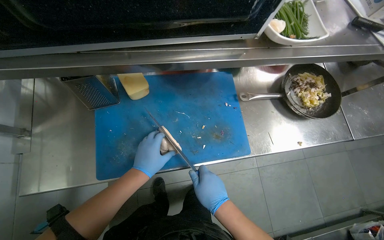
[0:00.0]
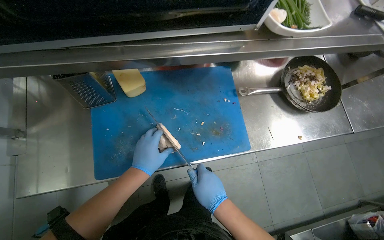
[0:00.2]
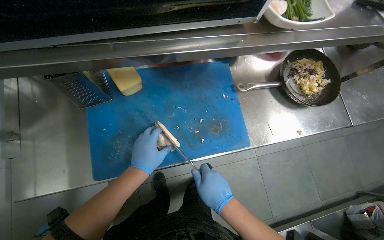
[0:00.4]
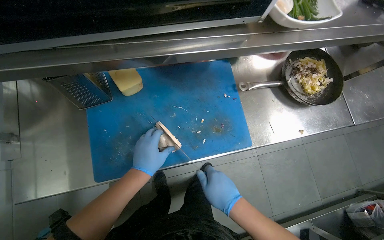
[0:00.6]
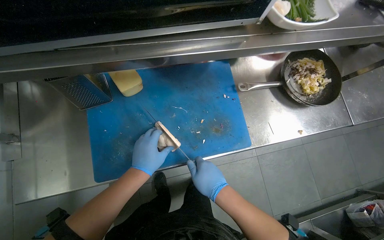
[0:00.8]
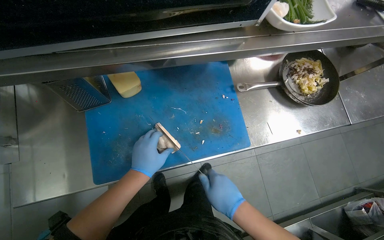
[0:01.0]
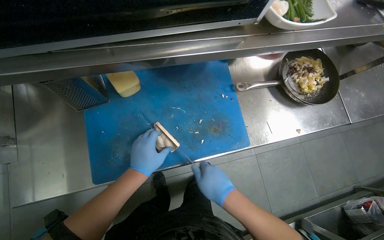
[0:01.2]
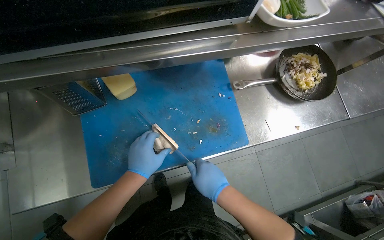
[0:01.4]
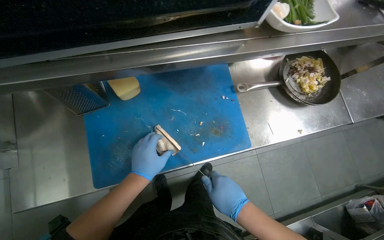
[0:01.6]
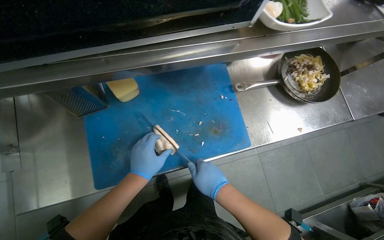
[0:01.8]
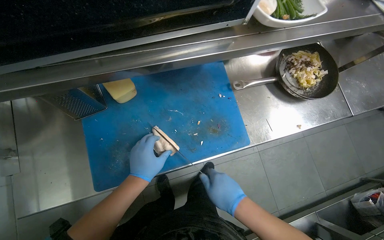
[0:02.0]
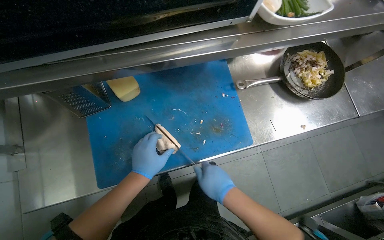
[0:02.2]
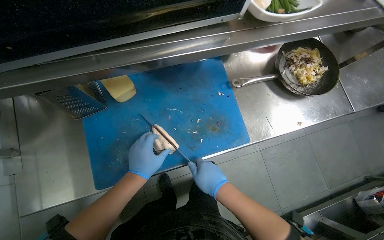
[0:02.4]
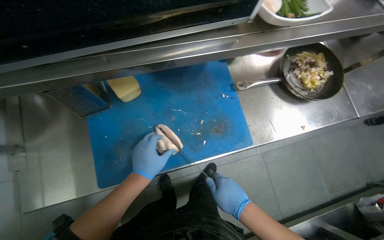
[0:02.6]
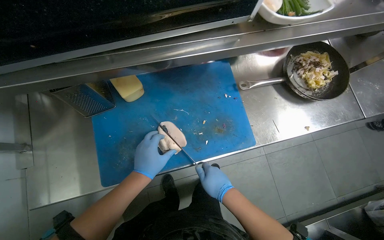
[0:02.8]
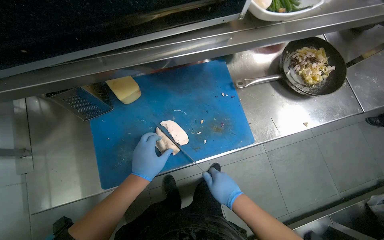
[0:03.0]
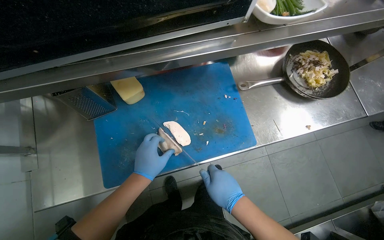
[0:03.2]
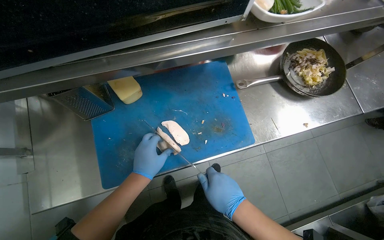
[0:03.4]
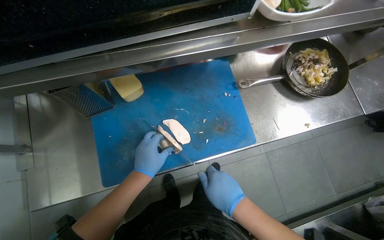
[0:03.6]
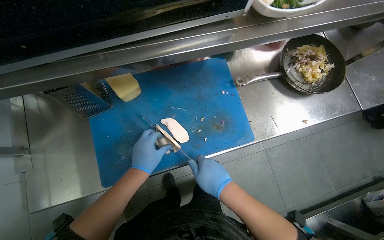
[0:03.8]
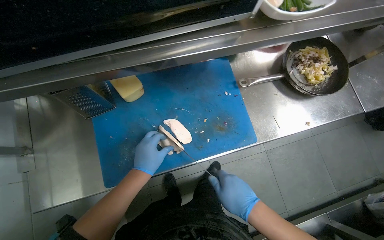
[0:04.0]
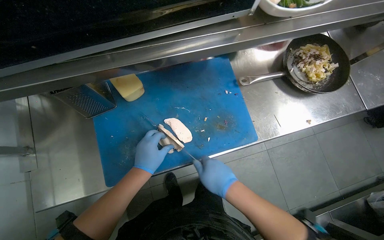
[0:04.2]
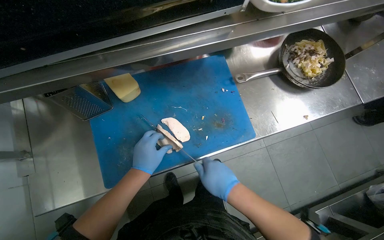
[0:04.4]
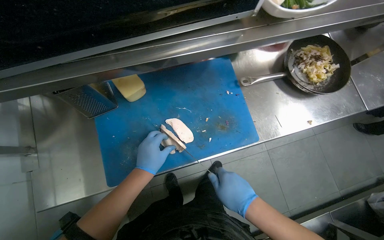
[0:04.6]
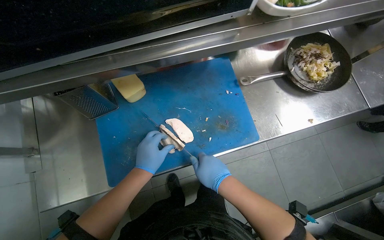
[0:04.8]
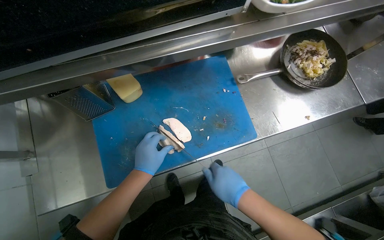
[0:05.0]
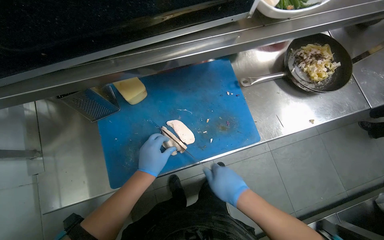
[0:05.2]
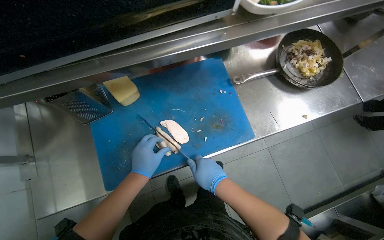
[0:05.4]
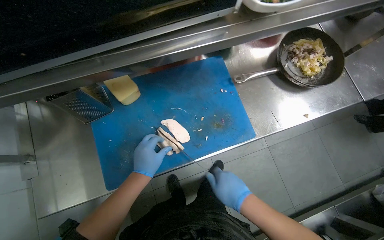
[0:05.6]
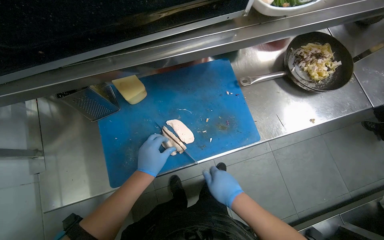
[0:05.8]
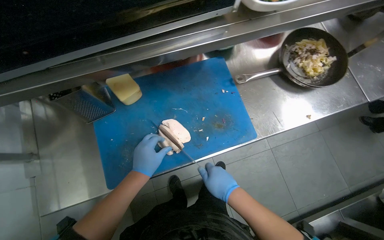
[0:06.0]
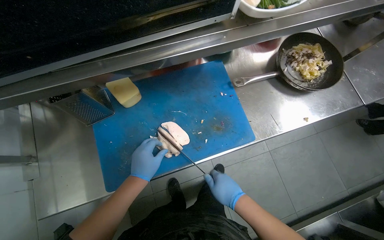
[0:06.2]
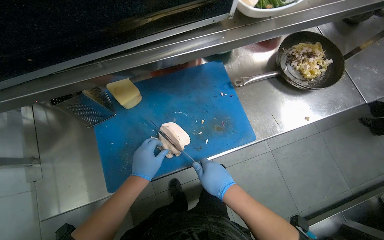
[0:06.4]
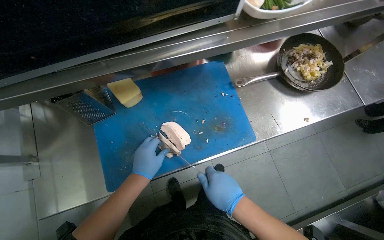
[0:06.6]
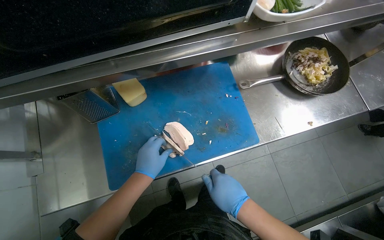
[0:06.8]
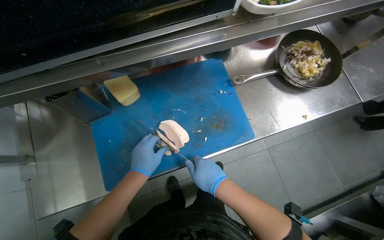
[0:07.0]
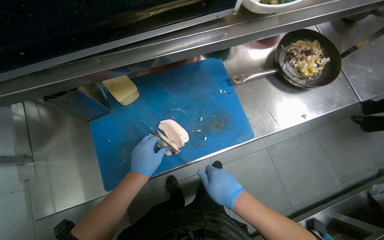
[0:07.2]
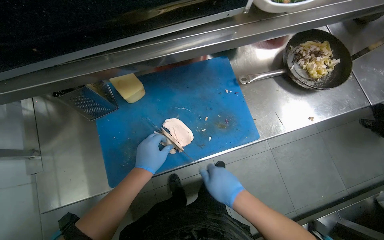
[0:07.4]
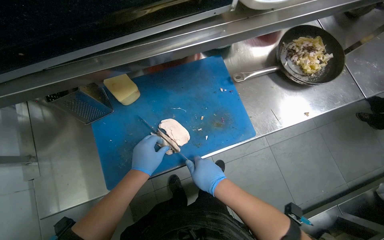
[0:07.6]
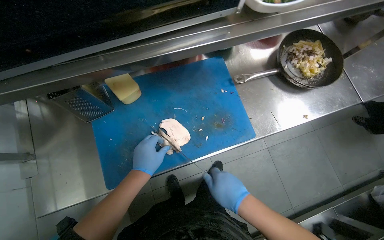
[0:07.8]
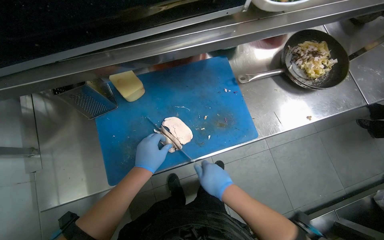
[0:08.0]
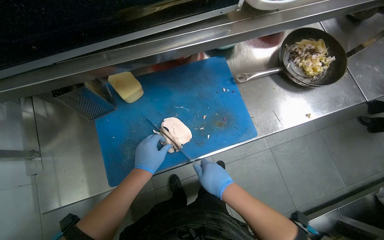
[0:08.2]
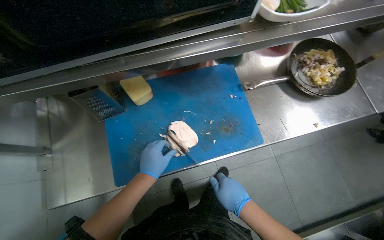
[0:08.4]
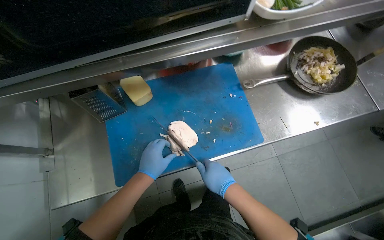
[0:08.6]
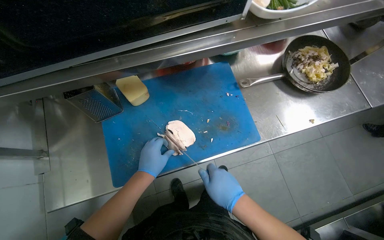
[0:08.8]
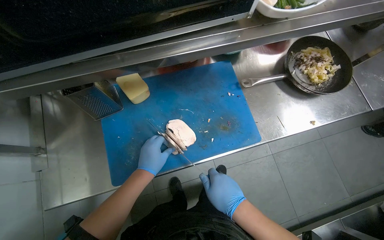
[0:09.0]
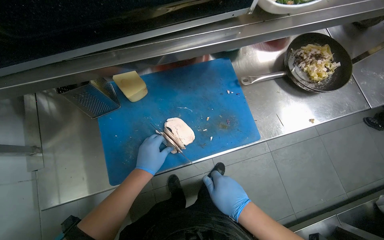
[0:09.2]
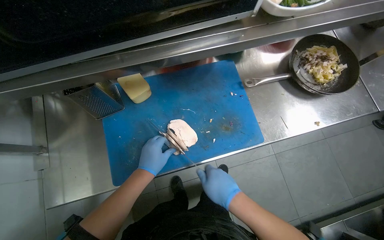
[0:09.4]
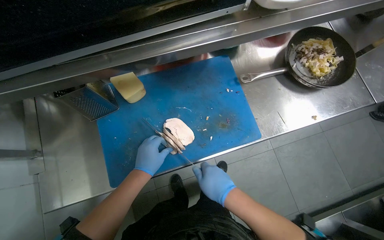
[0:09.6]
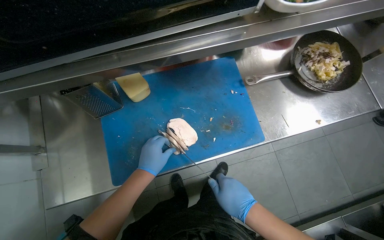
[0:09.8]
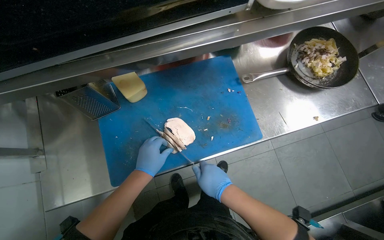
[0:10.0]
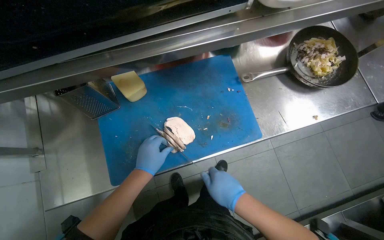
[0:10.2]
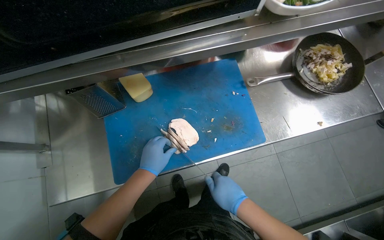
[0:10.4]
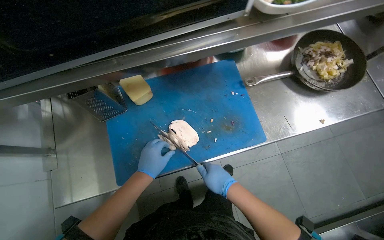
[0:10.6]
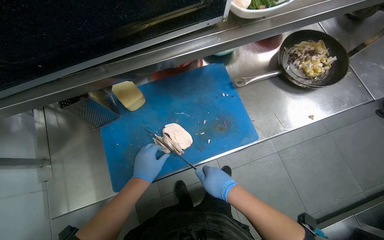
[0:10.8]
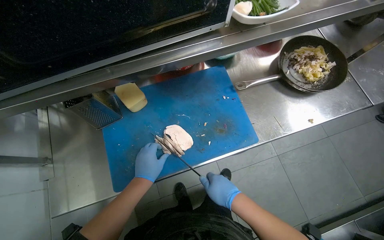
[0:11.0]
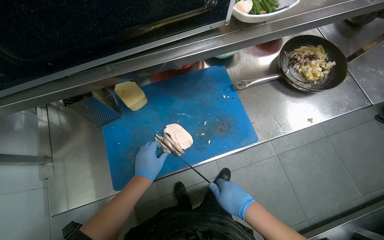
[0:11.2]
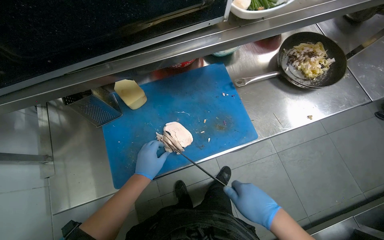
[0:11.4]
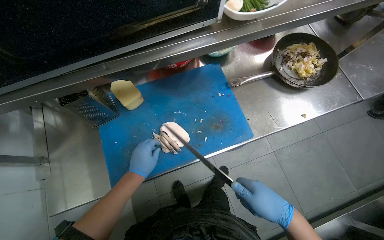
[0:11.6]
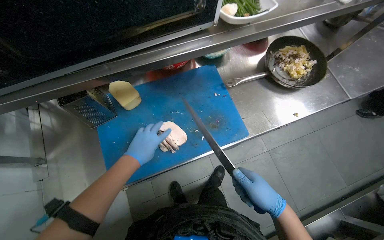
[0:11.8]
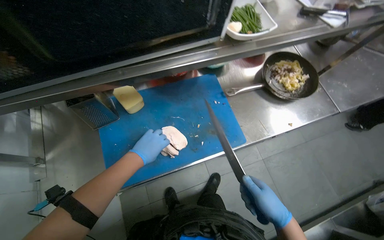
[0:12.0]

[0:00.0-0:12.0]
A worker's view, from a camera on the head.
Job: preparing food.
The whole recording: Slicing cooked chicken on cutting board. The worker slices cooked chicken breast on a blue cutting board with a knife.
0:00.0 to 0:10.4: The hands stay close to where they were, moving slightly.
0:10.4 to 0:12.0: The right hand travels to the right by roughly 15 cm.

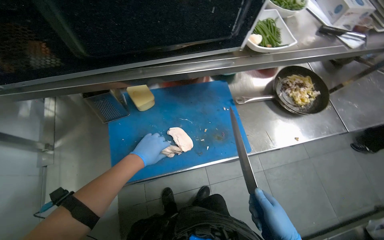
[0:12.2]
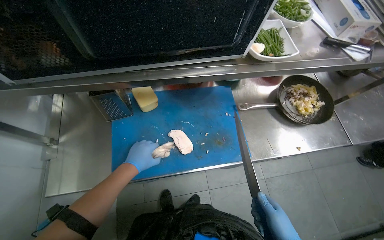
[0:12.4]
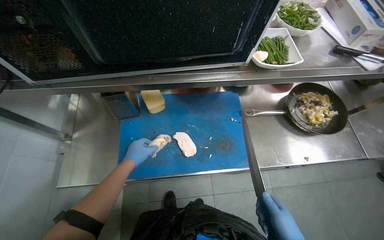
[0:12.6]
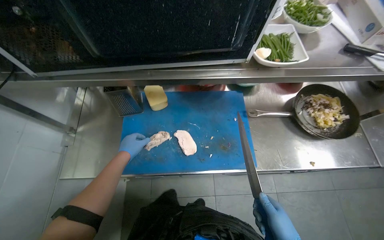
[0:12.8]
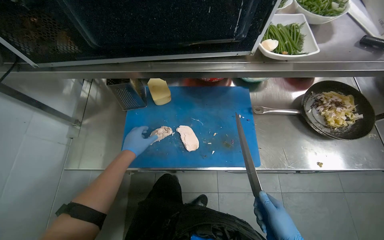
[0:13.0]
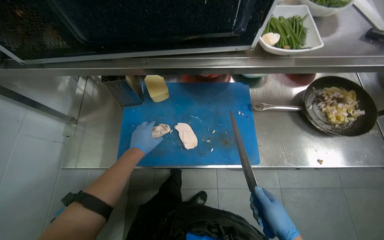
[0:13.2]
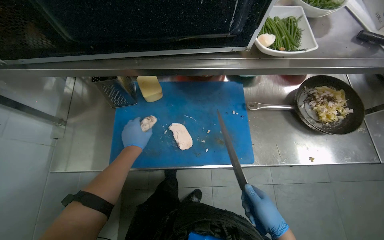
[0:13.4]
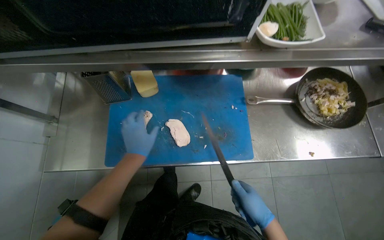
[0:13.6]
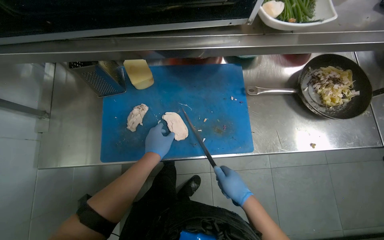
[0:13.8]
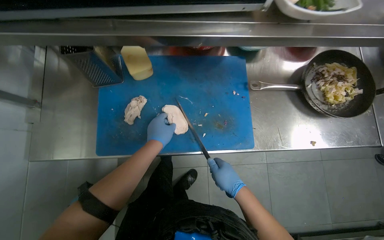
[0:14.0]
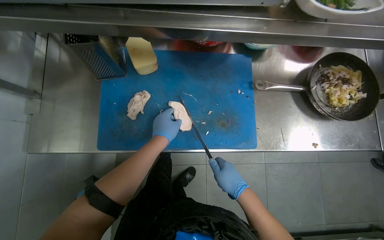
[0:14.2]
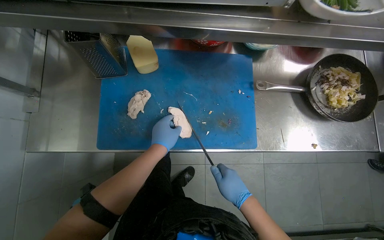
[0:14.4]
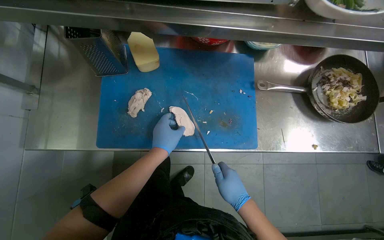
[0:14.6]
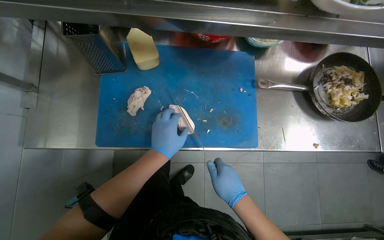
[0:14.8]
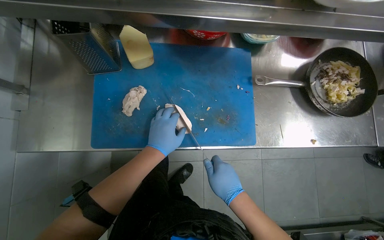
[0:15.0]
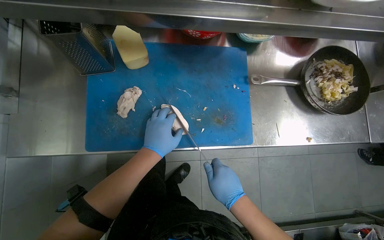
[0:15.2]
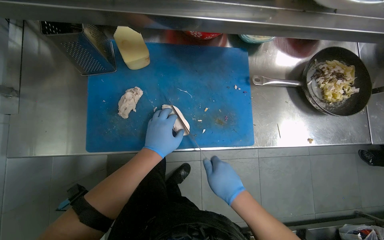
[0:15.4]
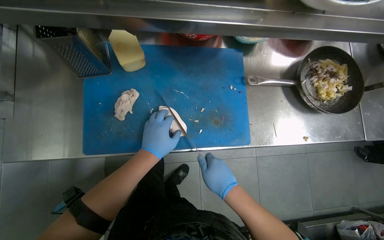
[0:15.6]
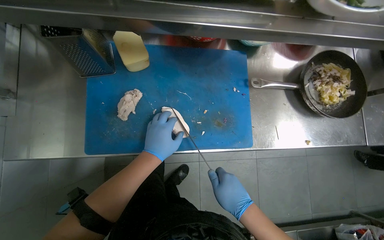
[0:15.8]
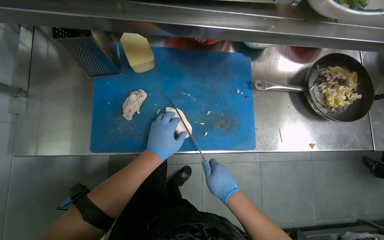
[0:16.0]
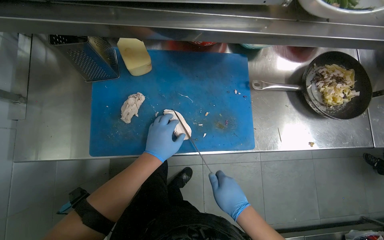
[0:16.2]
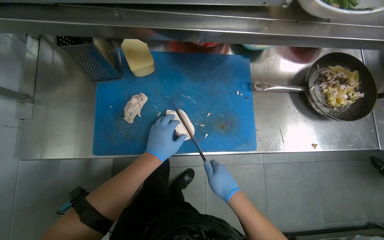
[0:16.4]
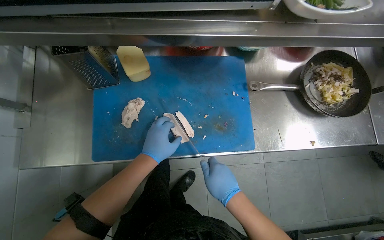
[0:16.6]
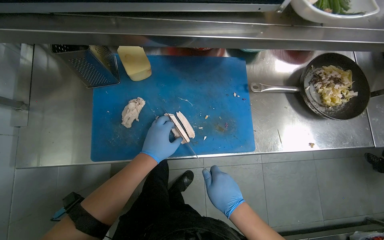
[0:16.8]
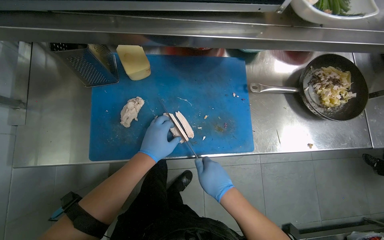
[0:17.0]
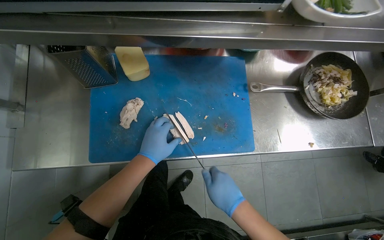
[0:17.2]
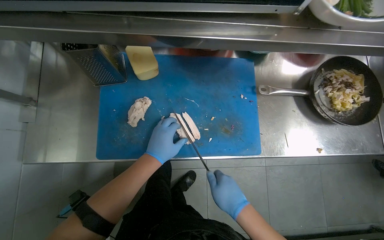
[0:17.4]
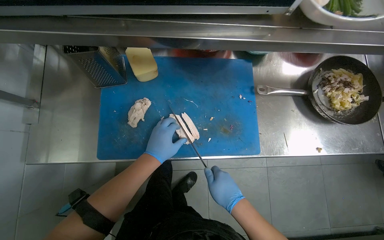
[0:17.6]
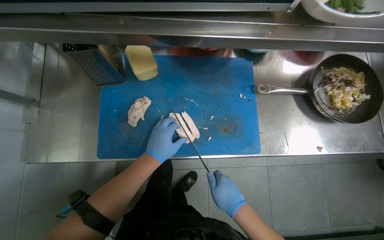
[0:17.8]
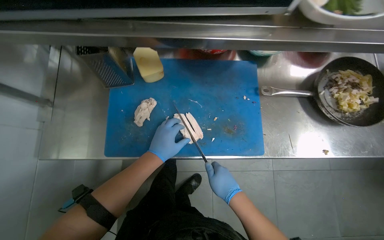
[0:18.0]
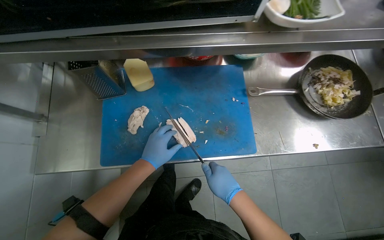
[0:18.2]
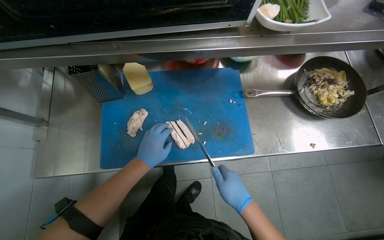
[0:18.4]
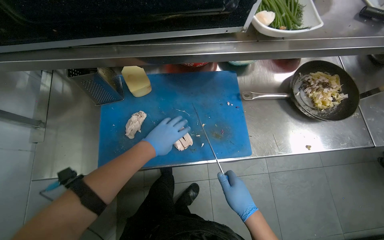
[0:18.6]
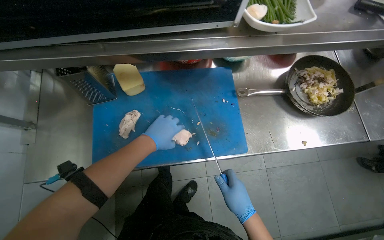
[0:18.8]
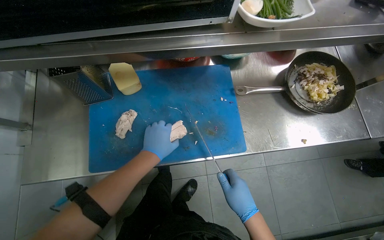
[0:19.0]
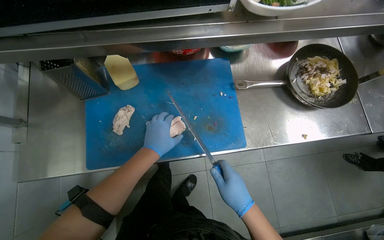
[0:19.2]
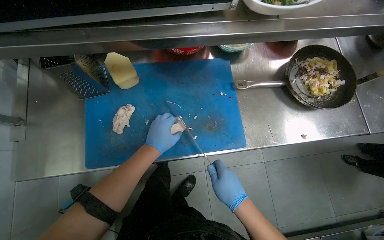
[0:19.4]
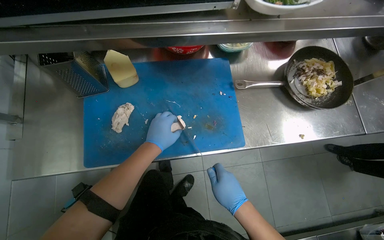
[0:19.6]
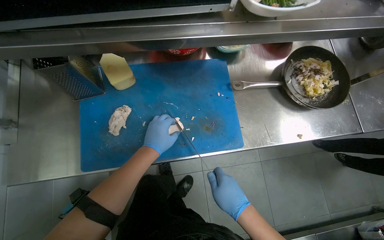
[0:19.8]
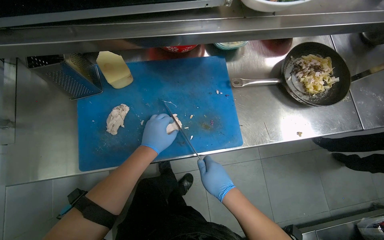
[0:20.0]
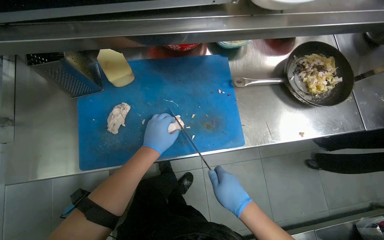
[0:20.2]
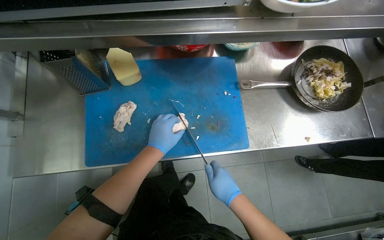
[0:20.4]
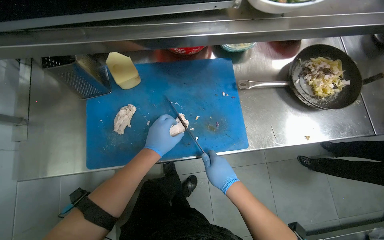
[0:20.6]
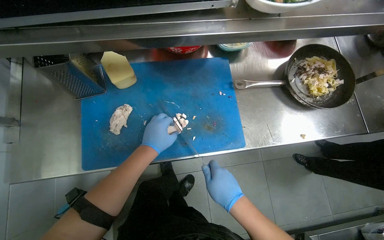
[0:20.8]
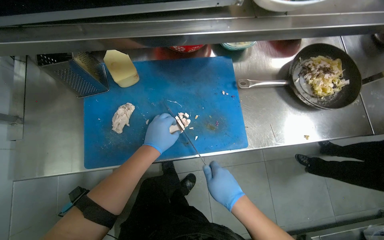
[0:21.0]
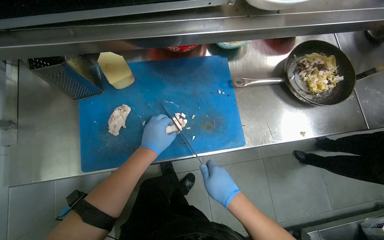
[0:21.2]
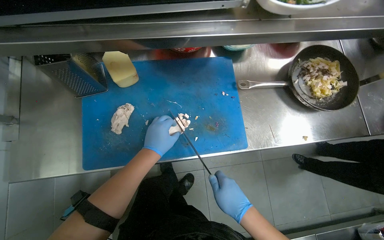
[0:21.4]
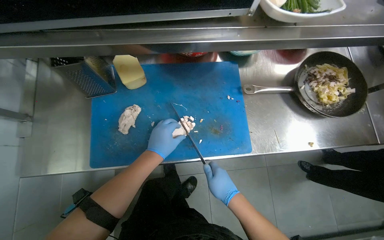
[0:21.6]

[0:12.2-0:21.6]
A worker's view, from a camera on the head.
Job: preparing food.
The whole recording: Slicing cooked chicken on cutting board. The worker slices cooked chicken breast on a blue cutting board with a knife.
0:13.8 to 0:15.4: The hands are busy where they are.
0:15.4 to 0:21.6: The hands make small movements and keep their place.
